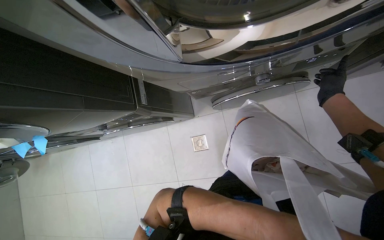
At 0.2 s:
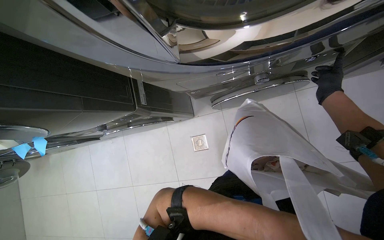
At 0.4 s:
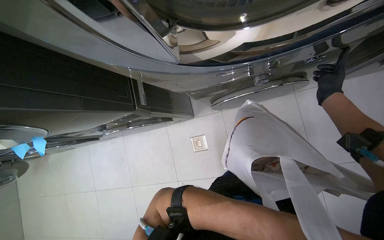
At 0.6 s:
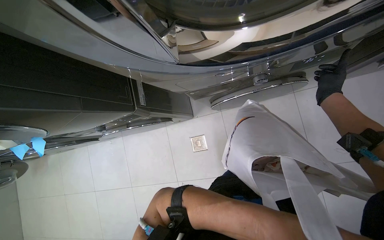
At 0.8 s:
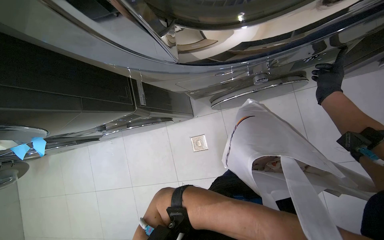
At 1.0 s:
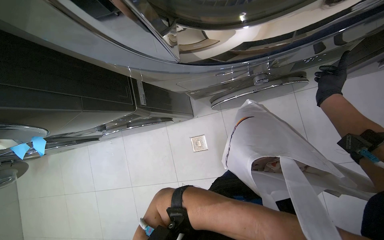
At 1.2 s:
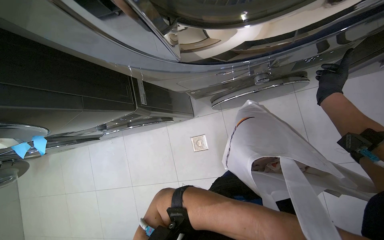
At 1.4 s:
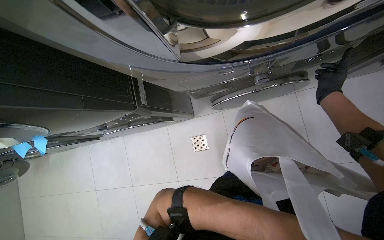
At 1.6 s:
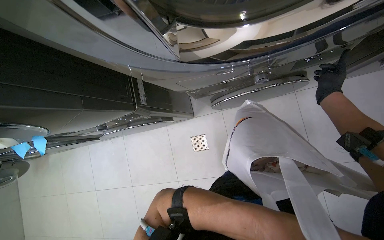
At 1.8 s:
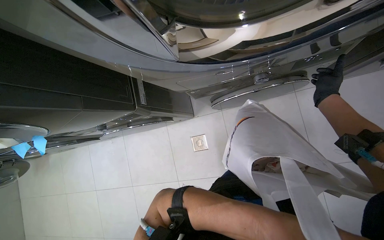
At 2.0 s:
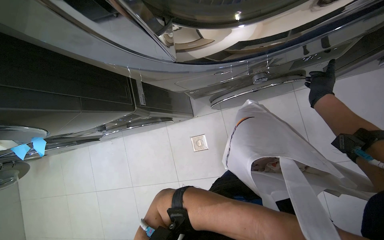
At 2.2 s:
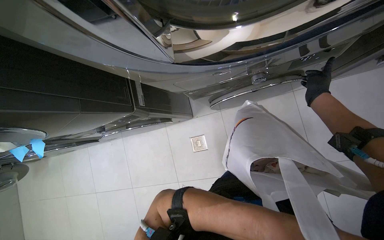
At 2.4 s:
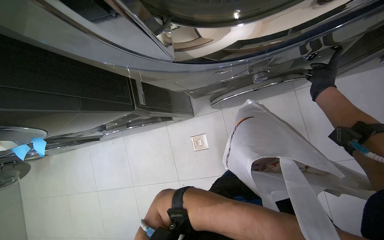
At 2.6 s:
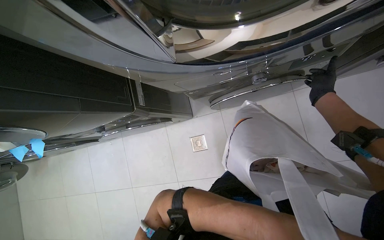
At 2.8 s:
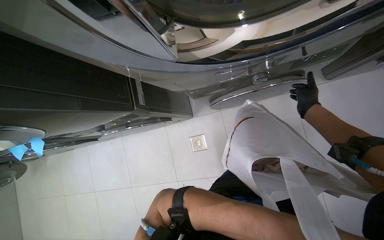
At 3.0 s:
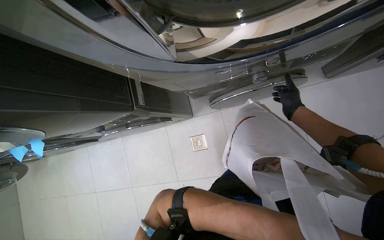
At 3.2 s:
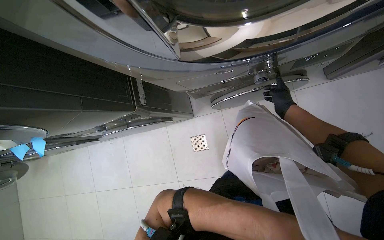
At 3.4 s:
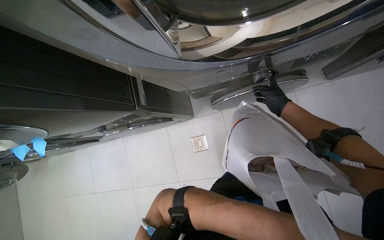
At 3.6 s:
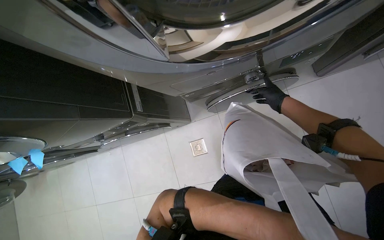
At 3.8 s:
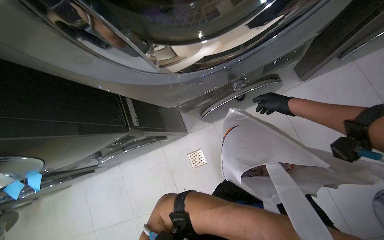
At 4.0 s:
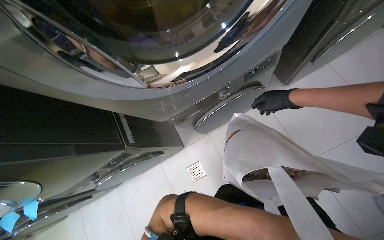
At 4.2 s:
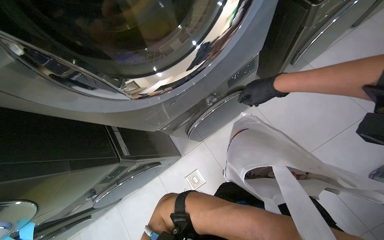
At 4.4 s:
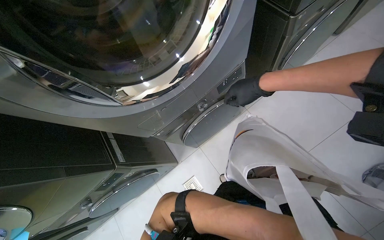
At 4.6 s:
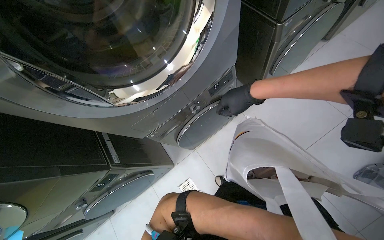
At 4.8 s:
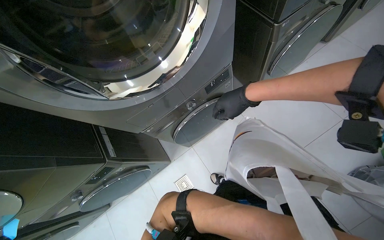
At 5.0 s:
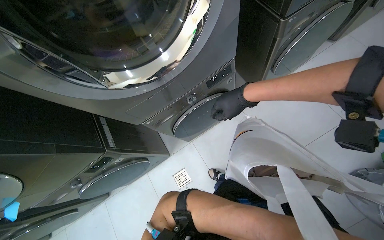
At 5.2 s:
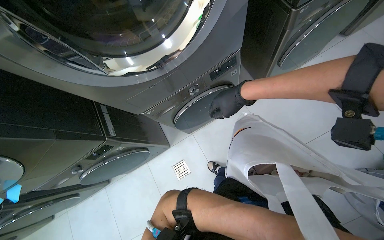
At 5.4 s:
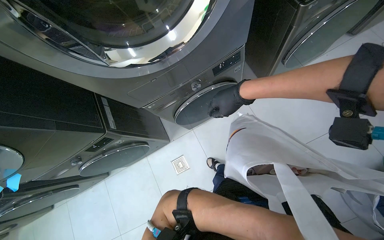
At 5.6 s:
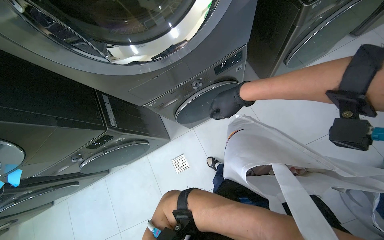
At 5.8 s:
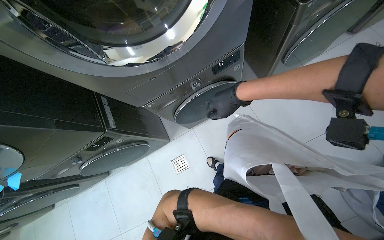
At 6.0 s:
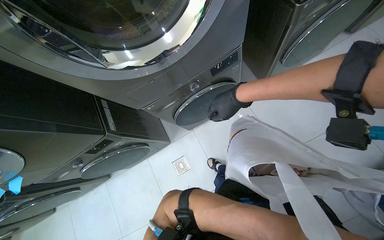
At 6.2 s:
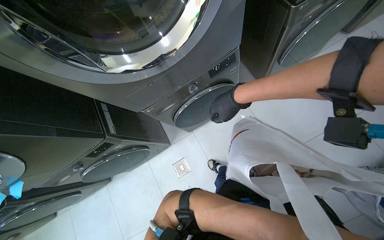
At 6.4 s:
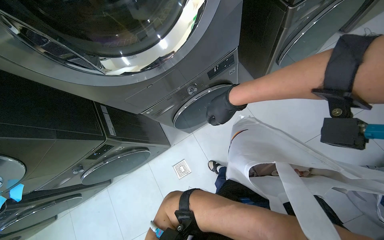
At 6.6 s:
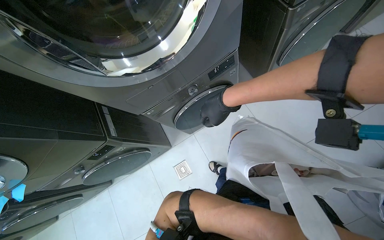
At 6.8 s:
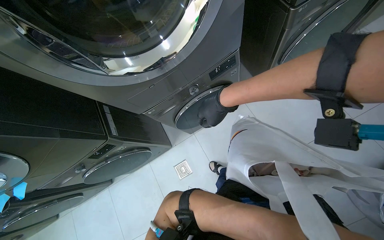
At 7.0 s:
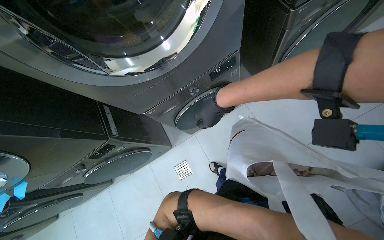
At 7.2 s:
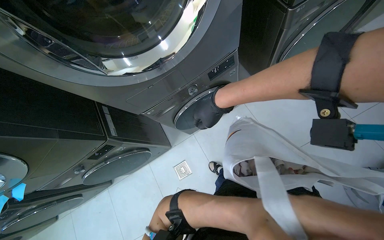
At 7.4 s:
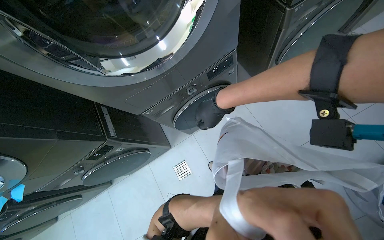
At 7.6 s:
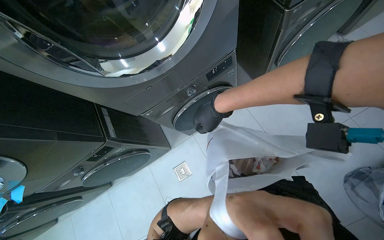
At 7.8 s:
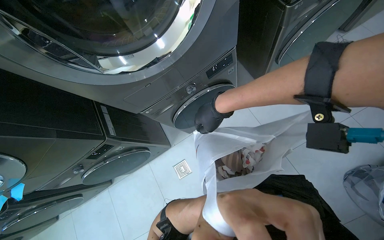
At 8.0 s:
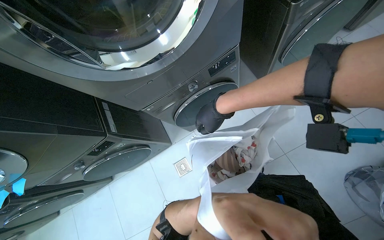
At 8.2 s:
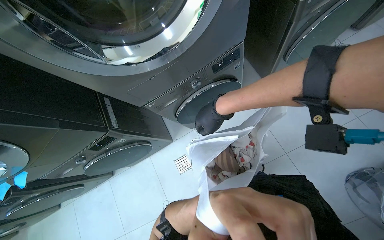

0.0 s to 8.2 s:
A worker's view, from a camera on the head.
Job: managing laundry.
The whole recording: Loading and operating washing machines. The worker loads laundry into washing machines and operates their controls.
1.6 to 3.2 s: The right hand travels to the left by some 10 cm.
3.2 to 5.0 s: The view tilts roughly 20 degrees upward. The right hand goes approximately 40 cm nearer to the camera.

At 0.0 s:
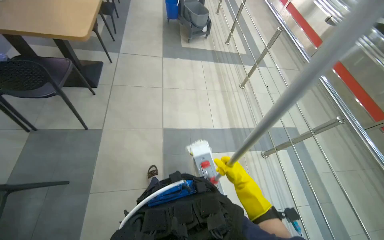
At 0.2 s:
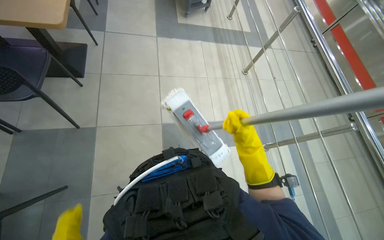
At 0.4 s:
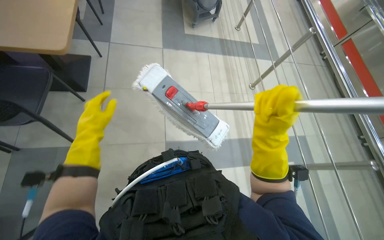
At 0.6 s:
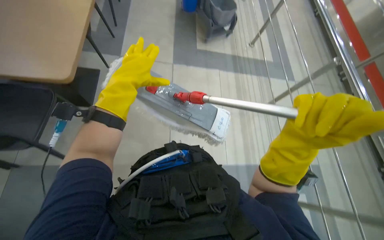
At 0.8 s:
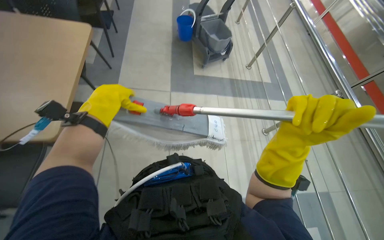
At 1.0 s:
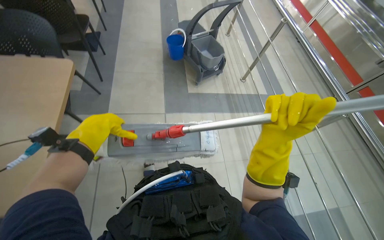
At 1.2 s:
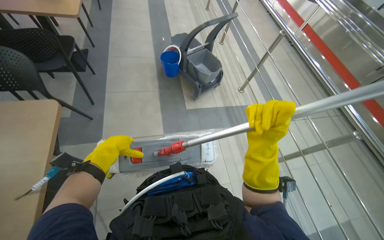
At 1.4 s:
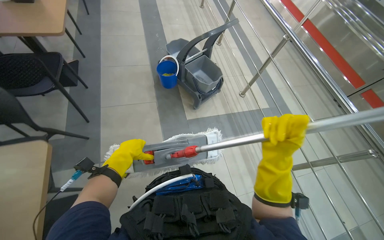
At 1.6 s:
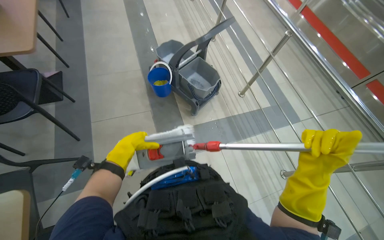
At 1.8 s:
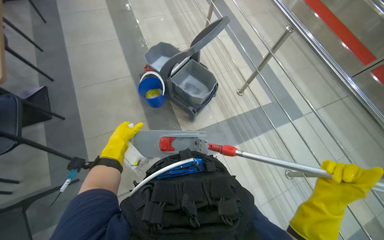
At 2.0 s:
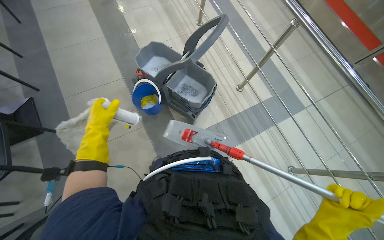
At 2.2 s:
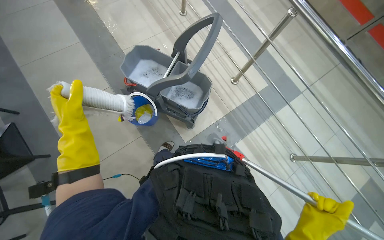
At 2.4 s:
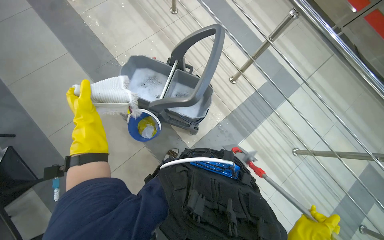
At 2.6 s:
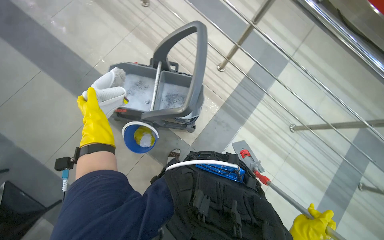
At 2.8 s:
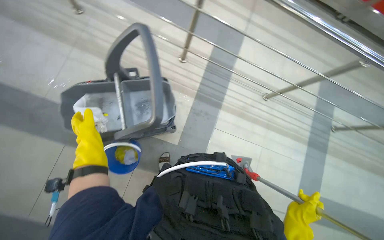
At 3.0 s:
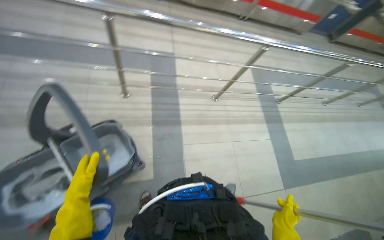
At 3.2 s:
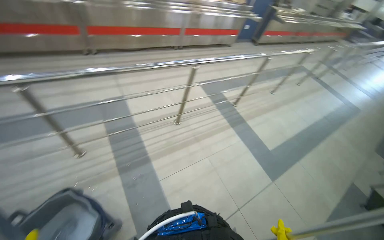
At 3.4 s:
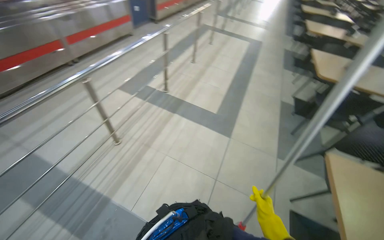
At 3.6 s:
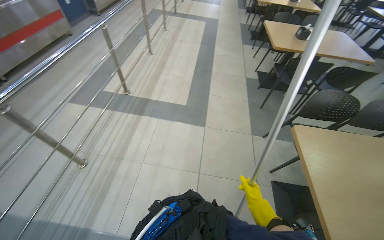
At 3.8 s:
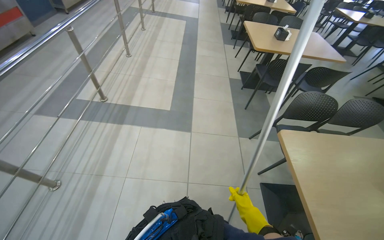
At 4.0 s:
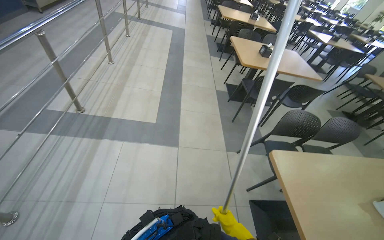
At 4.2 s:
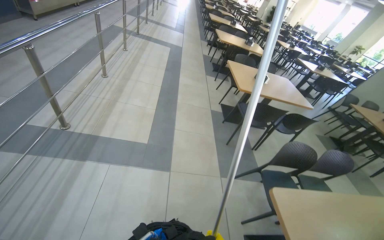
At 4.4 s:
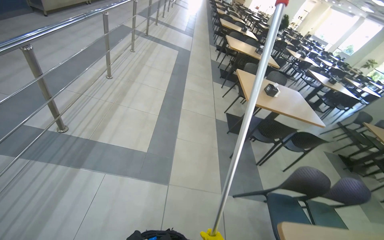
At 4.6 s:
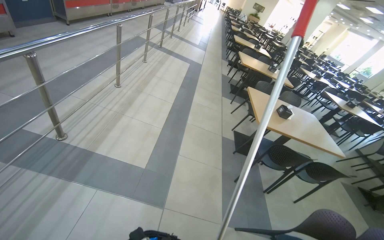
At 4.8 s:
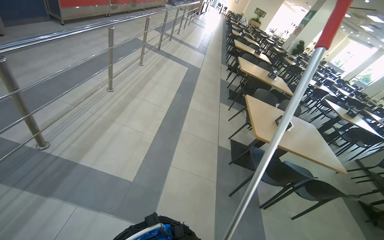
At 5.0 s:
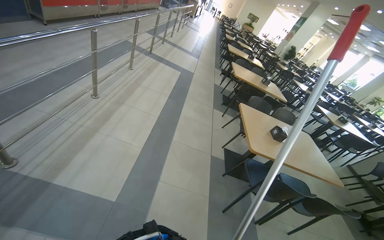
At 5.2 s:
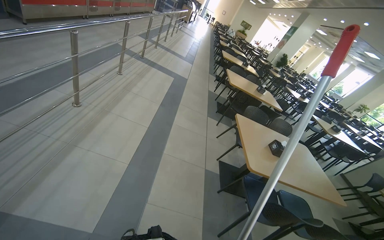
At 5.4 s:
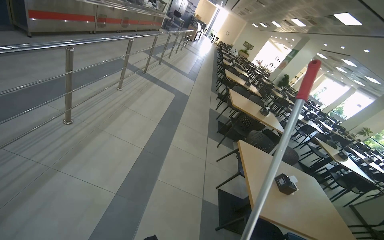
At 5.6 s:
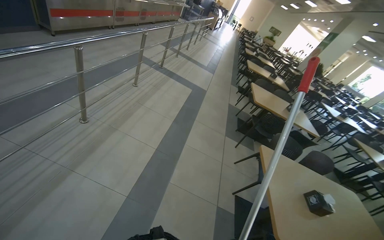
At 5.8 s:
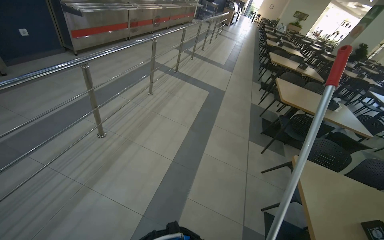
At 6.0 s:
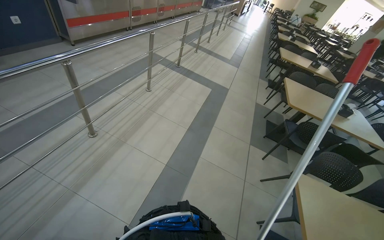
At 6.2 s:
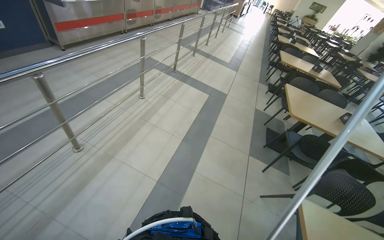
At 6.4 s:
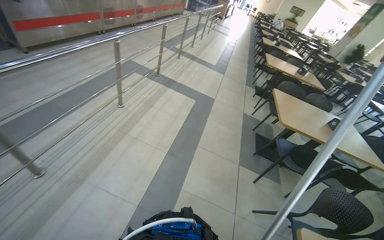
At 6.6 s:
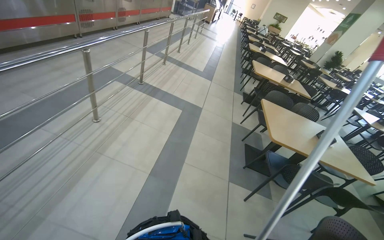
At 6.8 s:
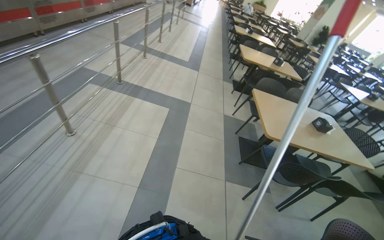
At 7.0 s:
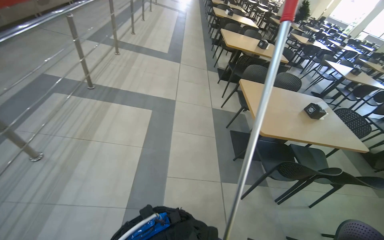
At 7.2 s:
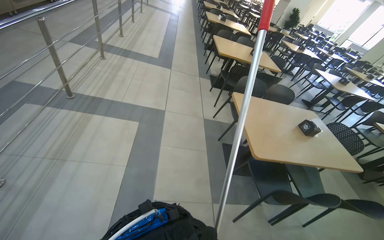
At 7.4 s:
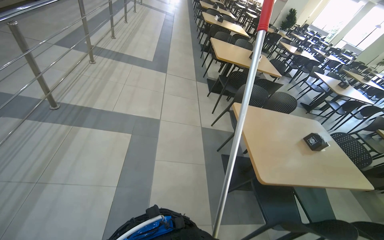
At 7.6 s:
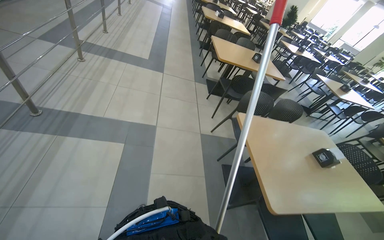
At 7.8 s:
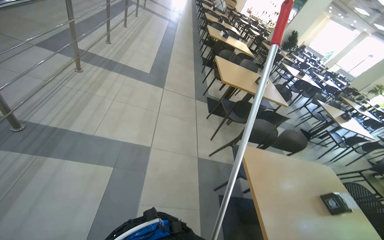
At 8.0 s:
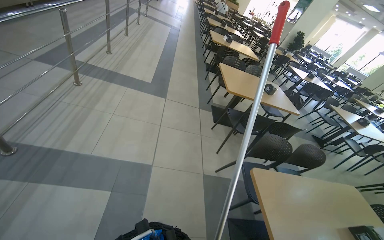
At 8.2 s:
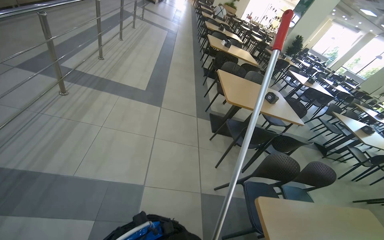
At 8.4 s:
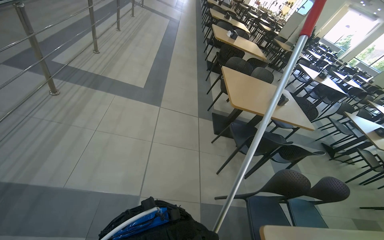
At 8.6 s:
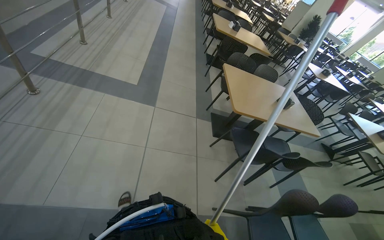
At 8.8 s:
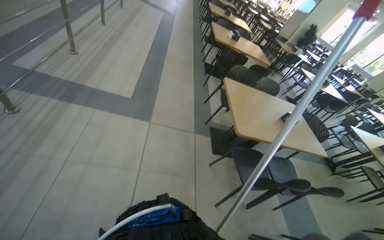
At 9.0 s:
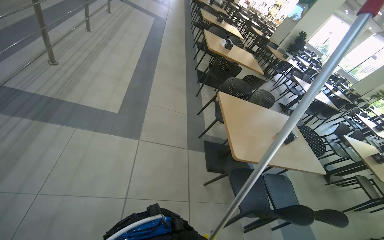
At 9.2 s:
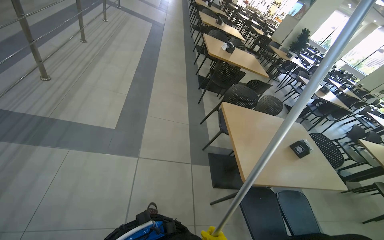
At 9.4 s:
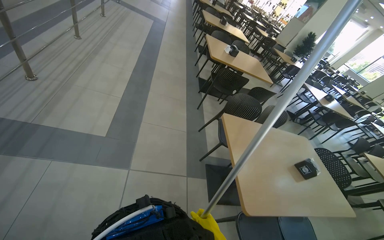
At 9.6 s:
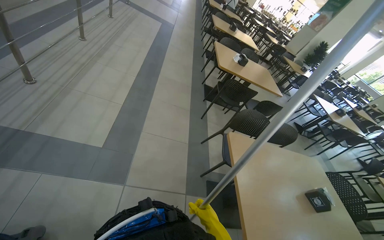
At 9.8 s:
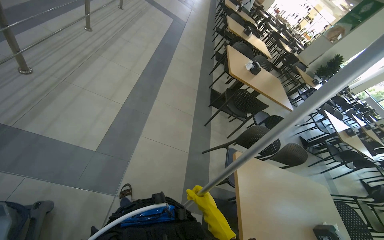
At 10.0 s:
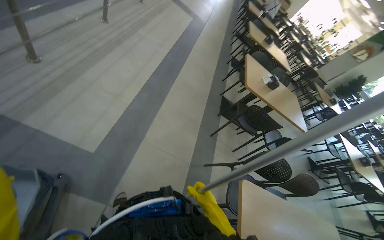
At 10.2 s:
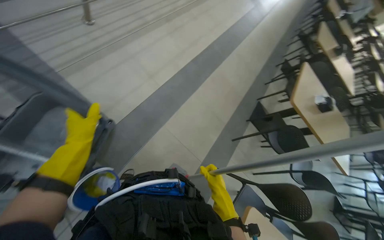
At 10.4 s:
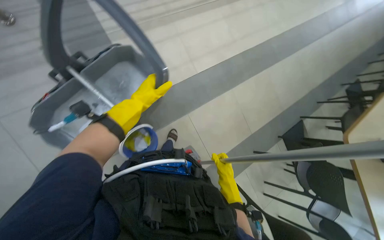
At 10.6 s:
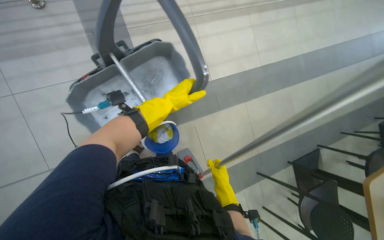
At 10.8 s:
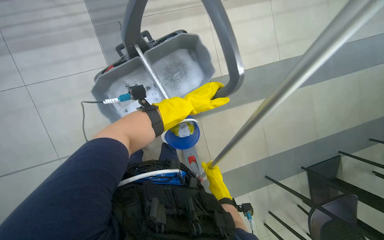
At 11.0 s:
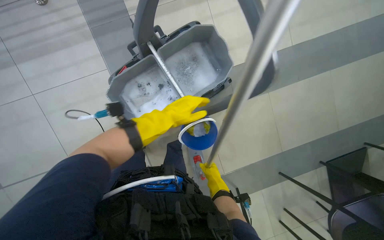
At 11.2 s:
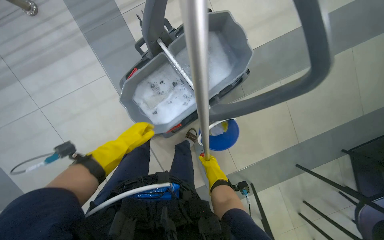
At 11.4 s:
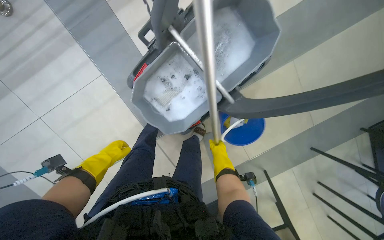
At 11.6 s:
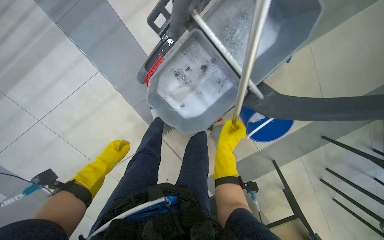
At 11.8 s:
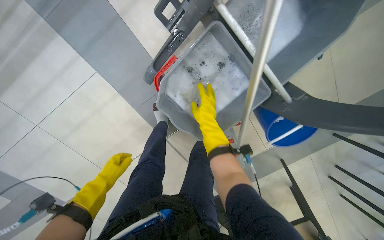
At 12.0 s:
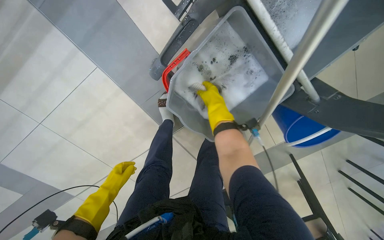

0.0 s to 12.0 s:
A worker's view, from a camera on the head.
Job: preparing cleaning supplies.
The whole recording: Cleaning and preparing mop. The worker removes, cleans, and reattaches the mop head to the handle.
0.0 to 1.6 s: The wearer moves some 1.5 m.
1.6 to 3.0 s: The wearer moves roughly 70 cm. The head turns to the right by some 80 degrees. The wearer looks approximately 15 degrees further downward.
3.0 to 4.4 s: The head travels about 1 m. The head turns to the right by approximately 75 degrees.
4.4 to 6.0 s: The head travels some 1.5 m. The view swings about 15 degrees to the left.
6.0 to 7.6 s: The camera is carried approximately 1.5 m. The head turns to the right by roughly 25 degrees.
7.6 to 9.0 s: The camera travels roughly 1.5 m.
9.0 to 10.4 s: The wearer moves approximately 1 m. The wearer looks approximately 55 degrees further to the left.
10.4 to 12.0 s: The wearer's head swings about 30 degrees to the left. The camera pitches downward, by about 25 degrees.
